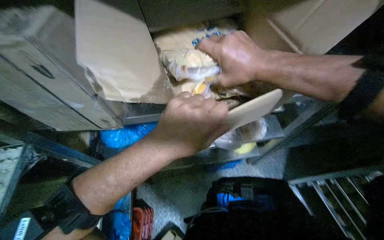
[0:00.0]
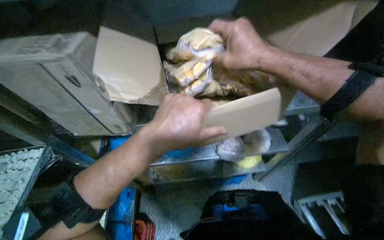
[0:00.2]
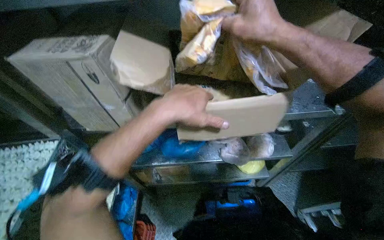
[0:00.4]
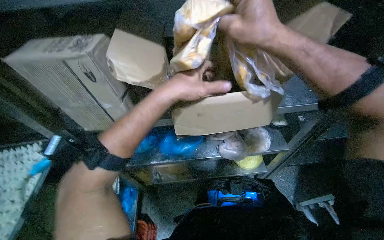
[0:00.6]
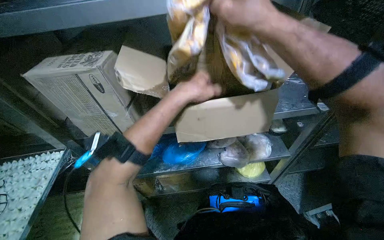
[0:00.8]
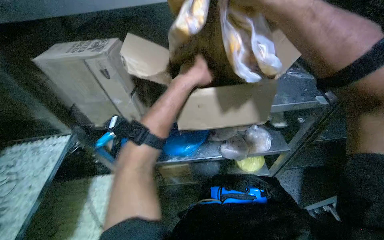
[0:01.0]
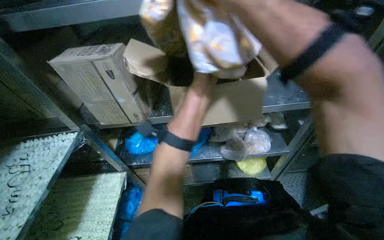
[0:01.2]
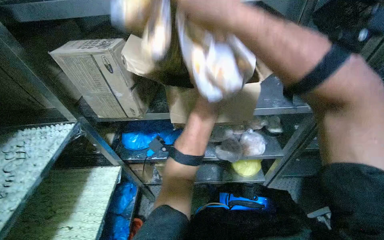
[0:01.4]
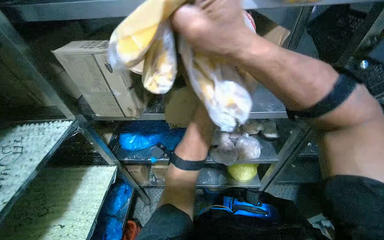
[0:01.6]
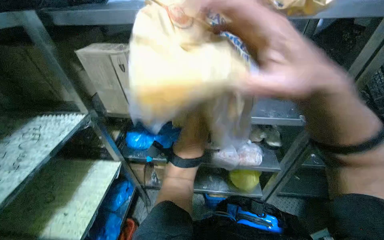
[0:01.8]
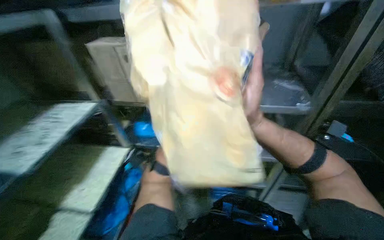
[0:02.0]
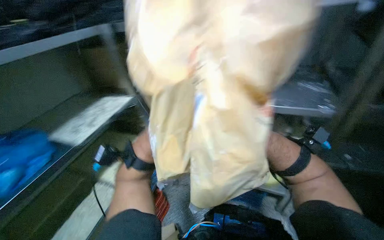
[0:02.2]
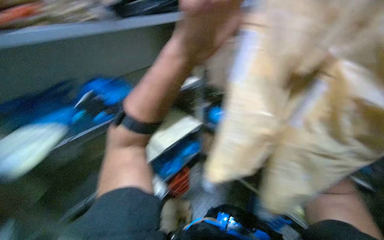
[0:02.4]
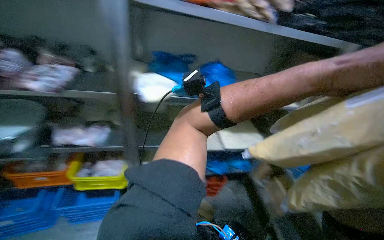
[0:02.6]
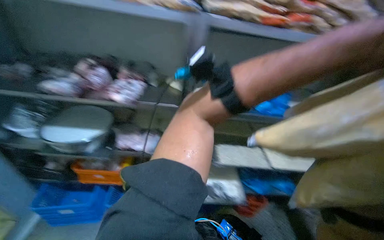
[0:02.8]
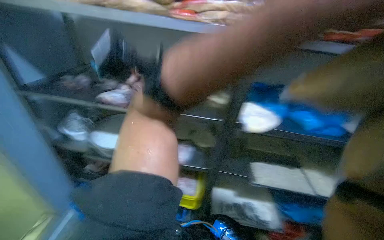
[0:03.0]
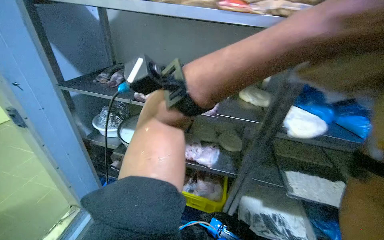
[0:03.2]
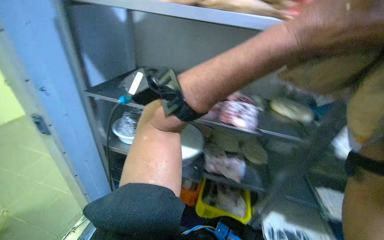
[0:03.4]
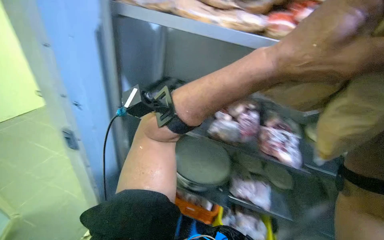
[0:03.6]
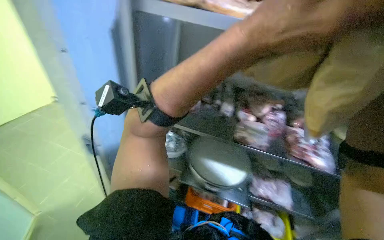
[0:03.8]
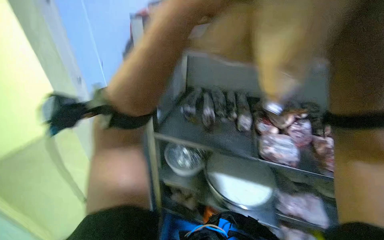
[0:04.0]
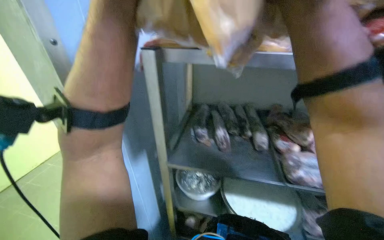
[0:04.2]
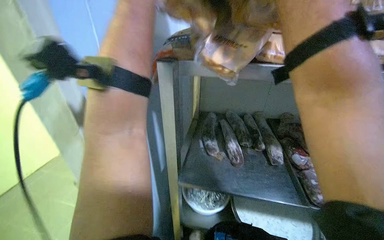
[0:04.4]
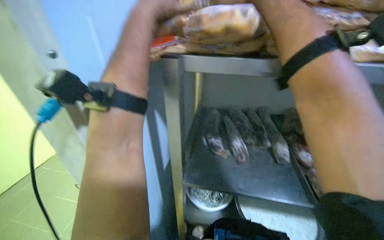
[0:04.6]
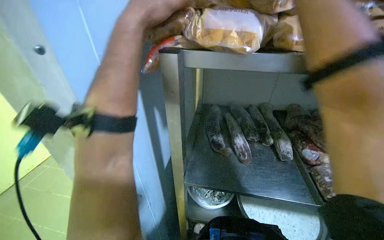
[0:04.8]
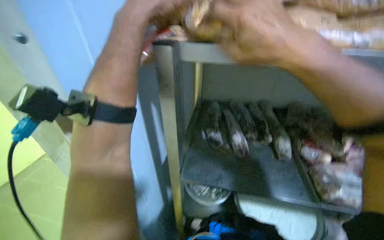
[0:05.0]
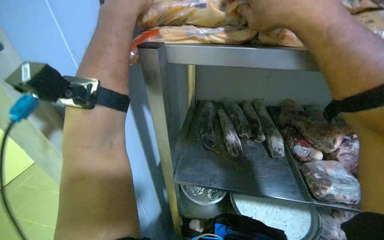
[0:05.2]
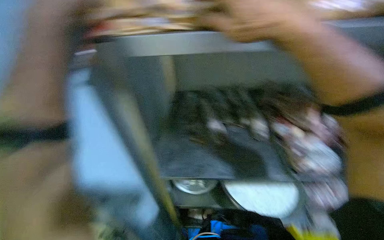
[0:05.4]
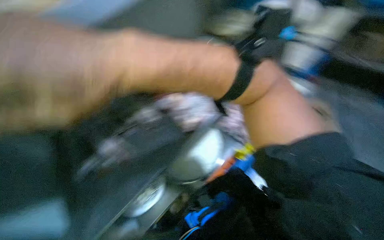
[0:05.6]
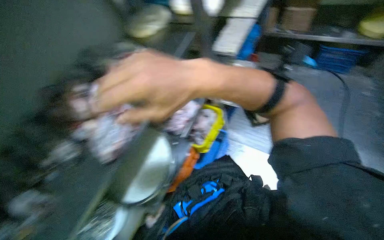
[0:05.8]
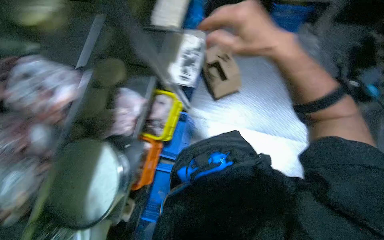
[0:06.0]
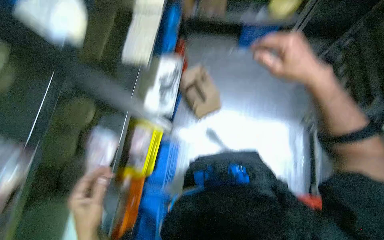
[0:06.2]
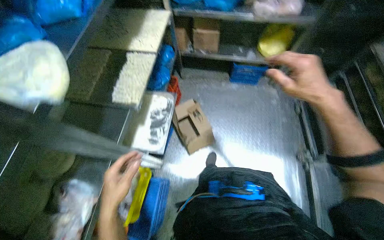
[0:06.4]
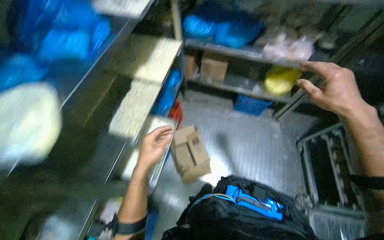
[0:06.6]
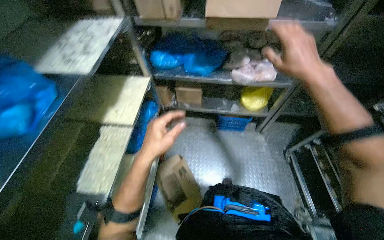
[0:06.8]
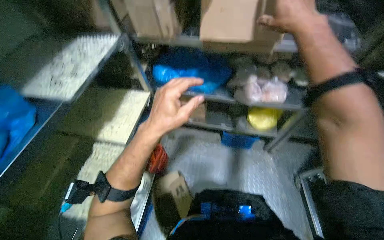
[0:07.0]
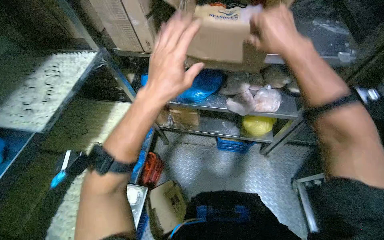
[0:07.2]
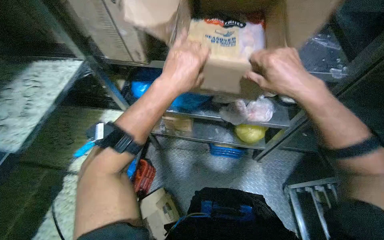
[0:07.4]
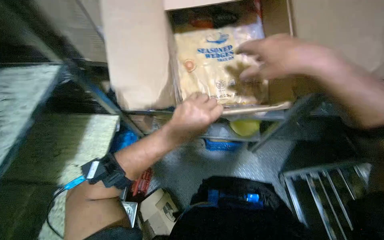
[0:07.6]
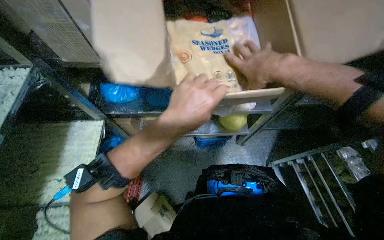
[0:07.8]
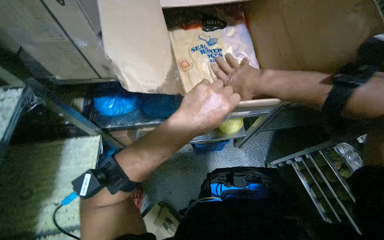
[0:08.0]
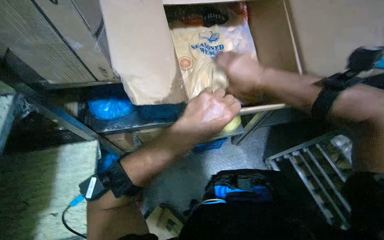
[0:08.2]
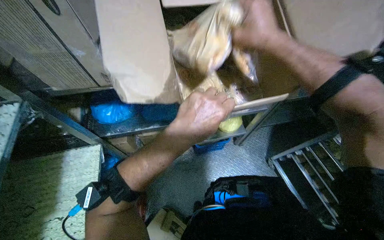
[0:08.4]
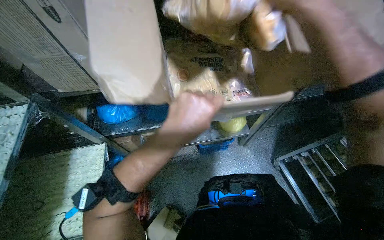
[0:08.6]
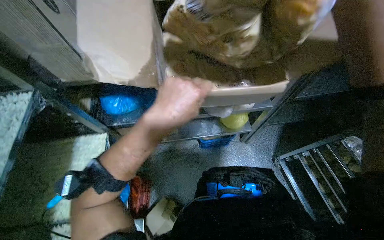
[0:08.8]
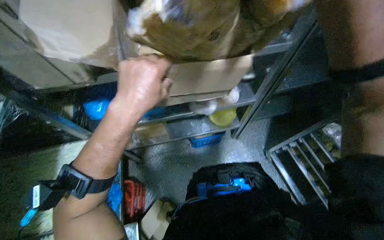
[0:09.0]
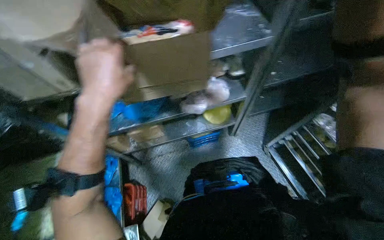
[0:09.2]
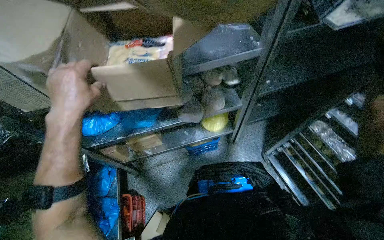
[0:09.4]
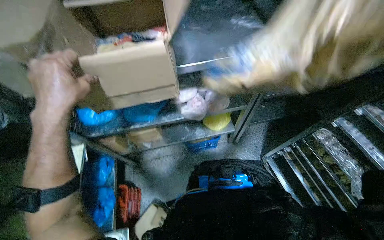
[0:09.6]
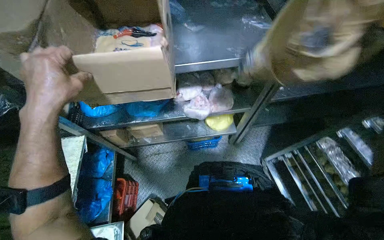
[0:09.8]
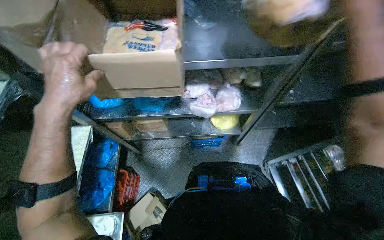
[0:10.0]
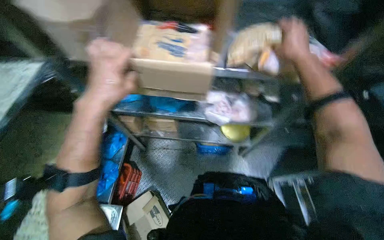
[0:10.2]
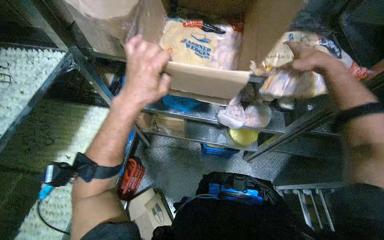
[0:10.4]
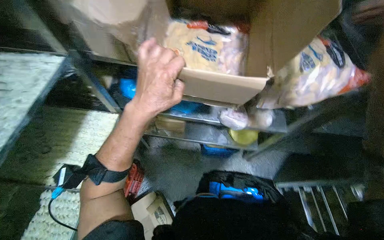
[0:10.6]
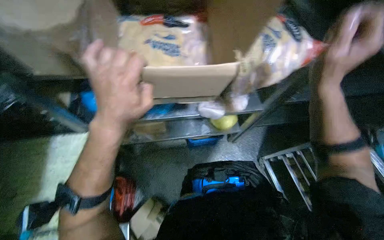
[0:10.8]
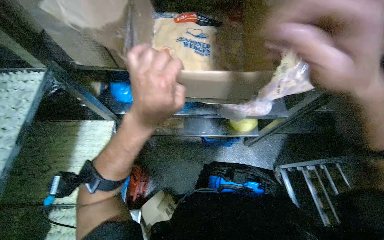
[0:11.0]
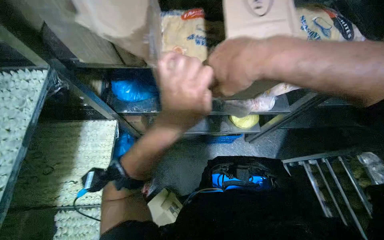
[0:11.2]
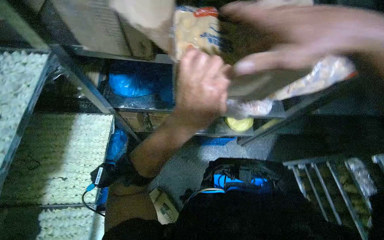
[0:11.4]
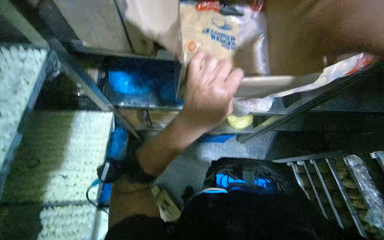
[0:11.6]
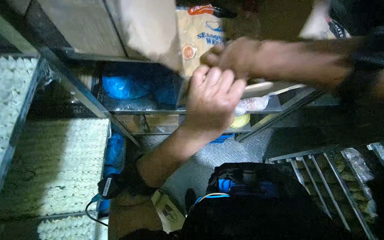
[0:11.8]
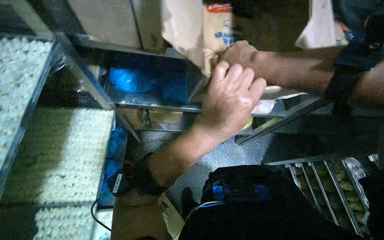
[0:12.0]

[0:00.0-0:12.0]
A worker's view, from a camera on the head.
Job: preparing food.
The whole recording: Stocking frozen food onto shelves. The worker unloads bags of frozen food from cardboard boxes and places them onto metal shelves.
0:00.0 to 0:01.6: The camera pitches upward, by some 15 degrees.
0:01.6 to 0:03.0: The head rotates approximately 40 degrees to the left.
0:03.0 to 0:04.4: The camera is aimed roughly 25 degrees further to the left. The camera pitches upward, by approximately 15 degrees. The left hand travels to the left by about 50 cm.
0:04.4 to 0:06.0: The wearer's head swings roughly 40 degrees to the right. The wearer looks approximately 20 degrees further downward.
0:06.0 to 0:07.6: The head travels roughly 90 cm. The view tilts roughly 20 degrees upward.
0:10.4 to 0:12.0: The right hand travels to the left by roughly 35 cm.

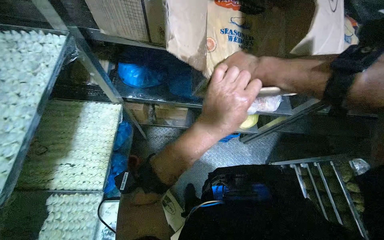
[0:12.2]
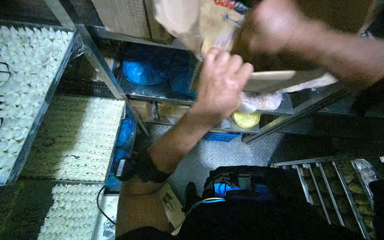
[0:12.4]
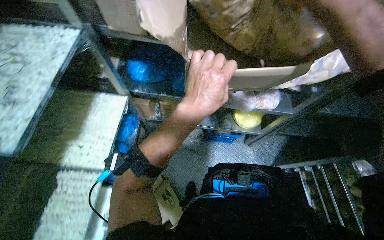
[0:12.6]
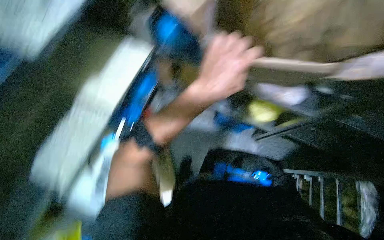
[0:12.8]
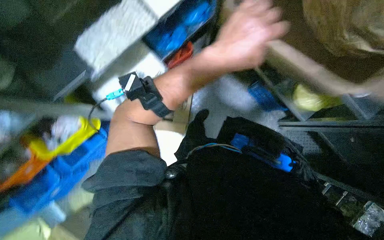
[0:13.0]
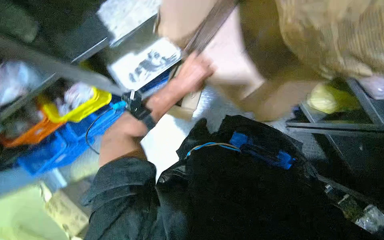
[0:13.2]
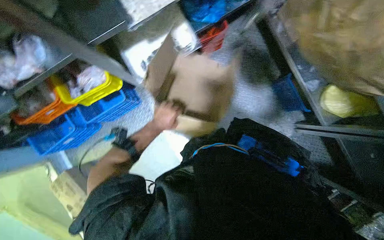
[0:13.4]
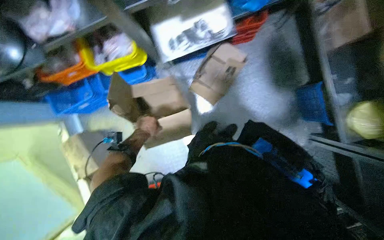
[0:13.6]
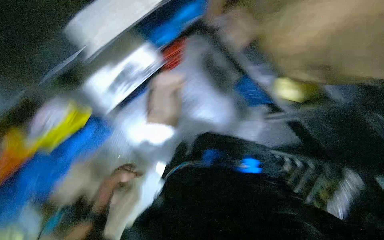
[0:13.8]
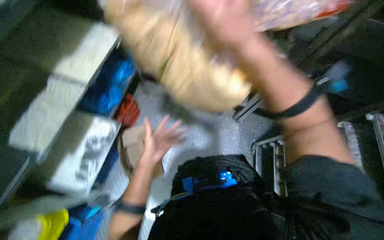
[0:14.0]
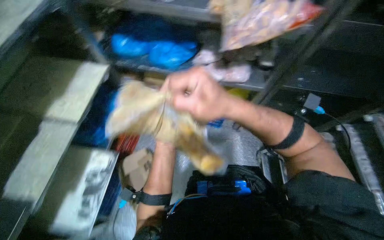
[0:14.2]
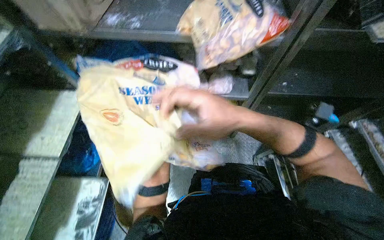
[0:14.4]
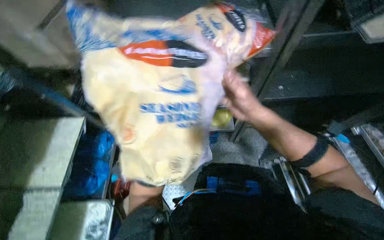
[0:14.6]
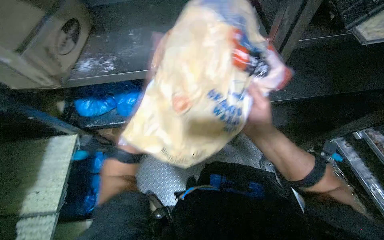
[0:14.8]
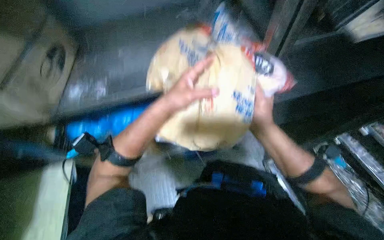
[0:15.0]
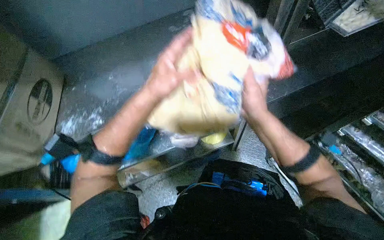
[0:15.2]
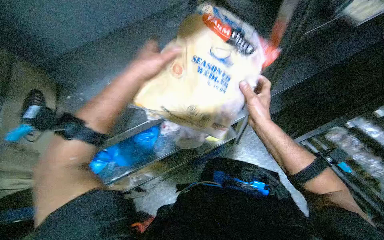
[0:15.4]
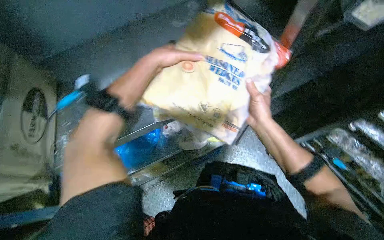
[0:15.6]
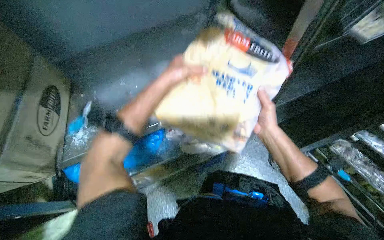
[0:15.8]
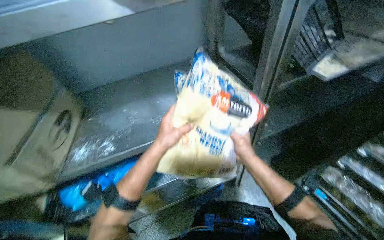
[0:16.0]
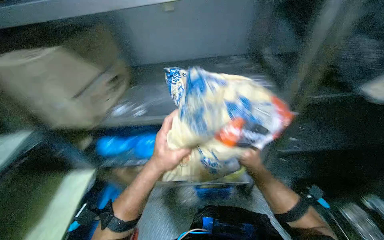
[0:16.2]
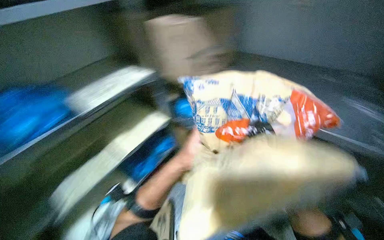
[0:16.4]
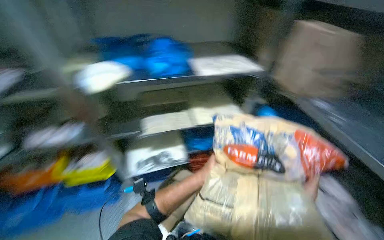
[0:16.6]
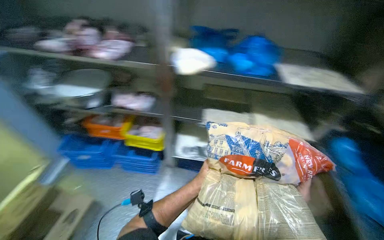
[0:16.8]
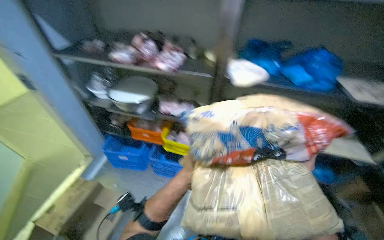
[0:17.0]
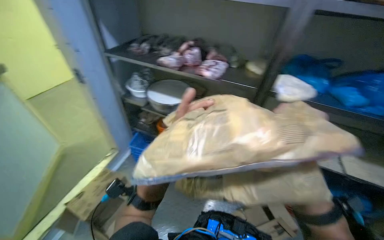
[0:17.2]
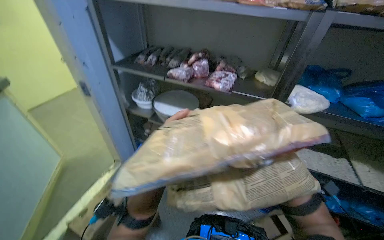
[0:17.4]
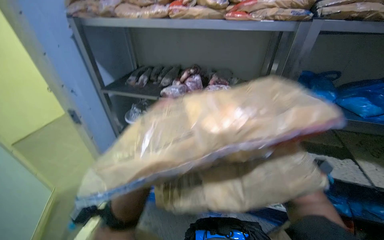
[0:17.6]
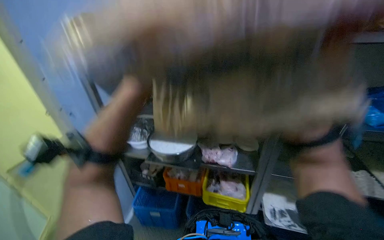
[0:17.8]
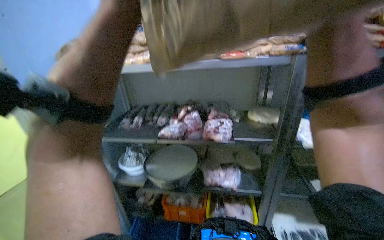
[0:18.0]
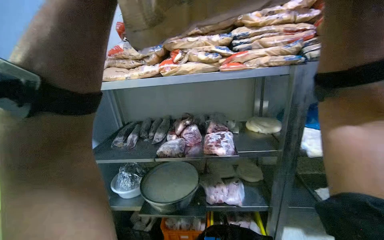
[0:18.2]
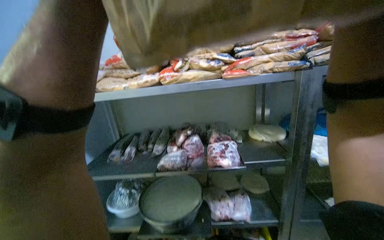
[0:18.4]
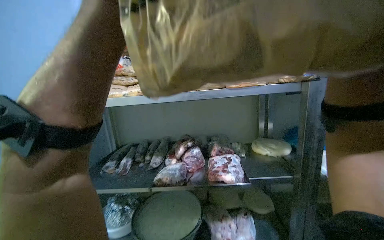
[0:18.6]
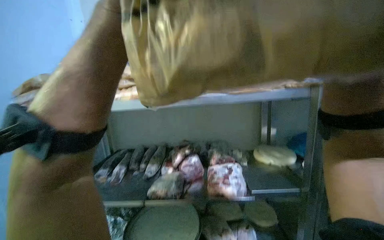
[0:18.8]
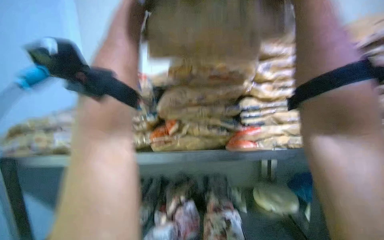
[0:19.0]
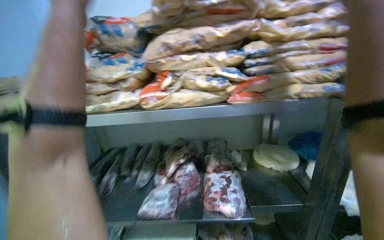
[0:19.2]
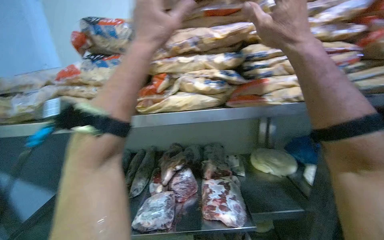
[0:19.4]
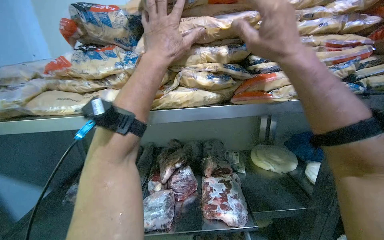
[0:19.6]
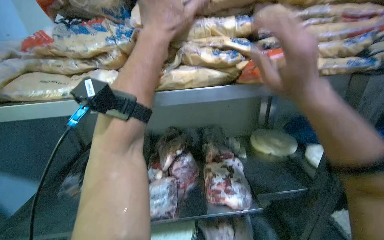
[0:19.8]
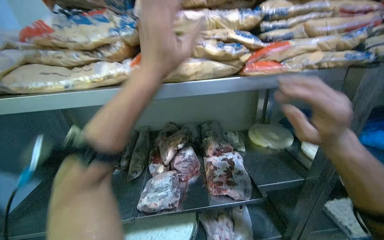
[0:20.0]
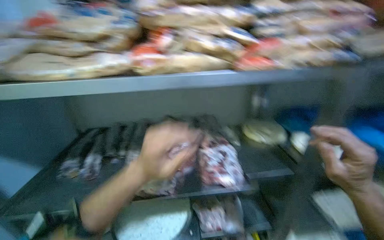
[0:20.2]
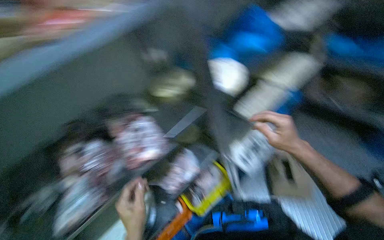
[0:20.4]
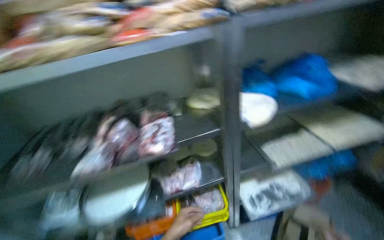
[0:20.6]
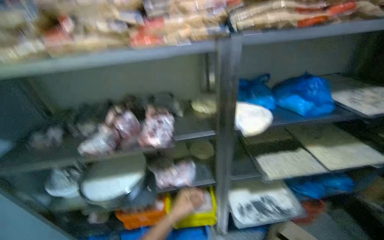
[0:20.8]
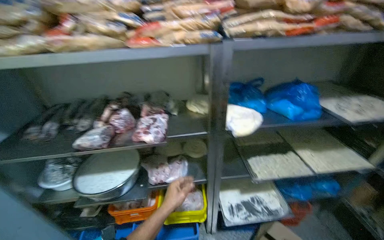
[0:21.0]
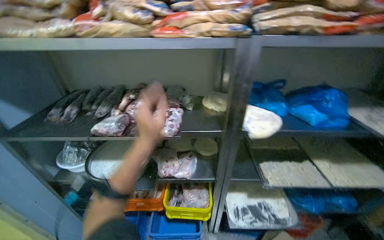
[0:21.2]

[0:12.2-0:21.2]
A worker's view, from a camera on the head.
Job: preparing food.
The whole recording: Stocking frozen food onto shelves. The worker unloads bags of frozen food from cardboard boxes and places them onto metal shelves.
0:12.2 to 0:13.8: The head turns to the left by about 40 degrees. The view tilts approximately 15 degrees downward.
0:13.8 to 0:15.2: The wearer looks roughly 25 degrees further upward. The scene turns roughly 50 degrees counterclockwise in the picture.
0:15.2 to 0:16.6: The camera sweeps to the left, by roughly 20 degrees. The left hand travels down the picture by about 30 cm.
0:16.6 to 0:18.2: The camera pitches upward, by about 35 degrees.
0:19.8 to 0:21.2: The view tilts roughly 15 degrees downward.
